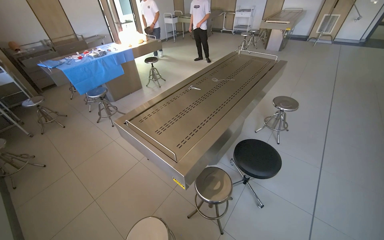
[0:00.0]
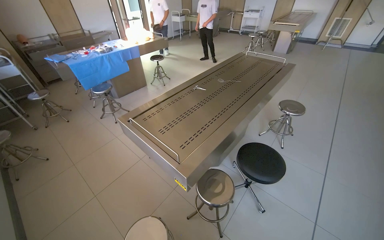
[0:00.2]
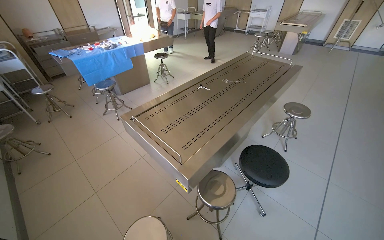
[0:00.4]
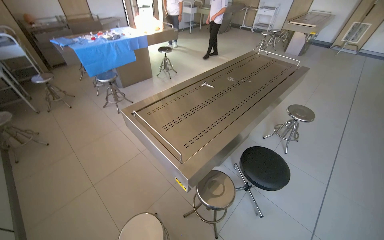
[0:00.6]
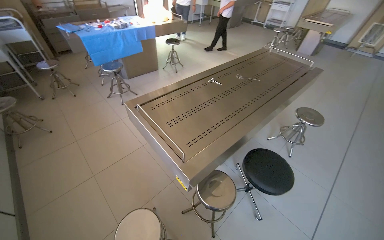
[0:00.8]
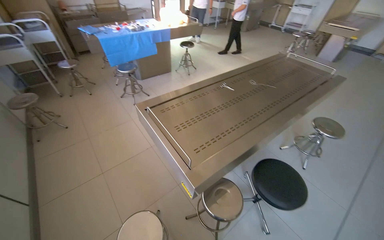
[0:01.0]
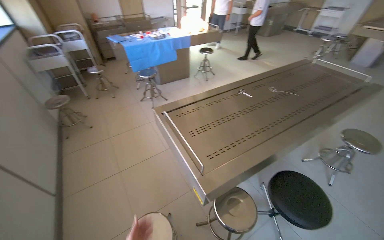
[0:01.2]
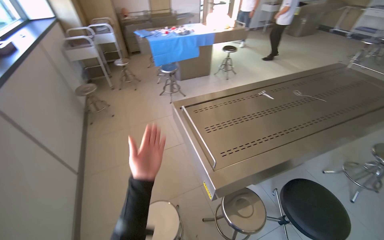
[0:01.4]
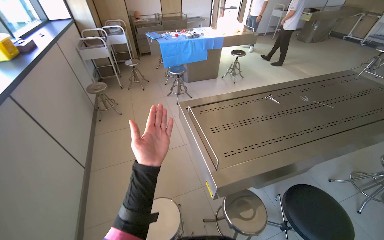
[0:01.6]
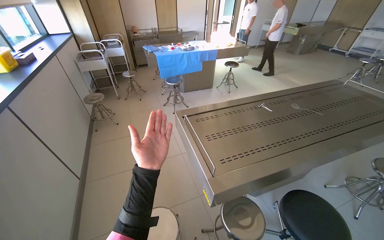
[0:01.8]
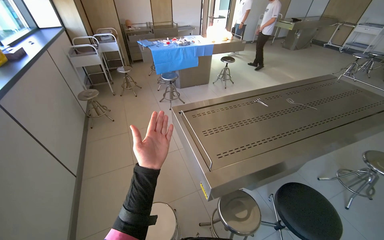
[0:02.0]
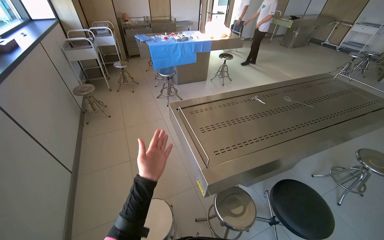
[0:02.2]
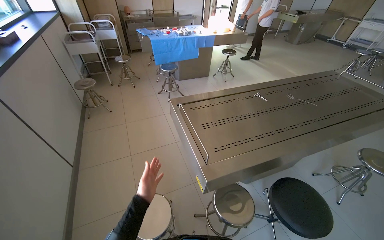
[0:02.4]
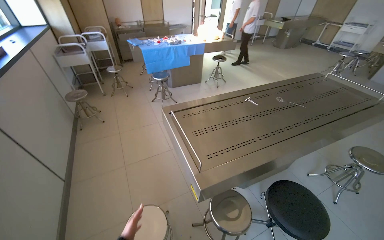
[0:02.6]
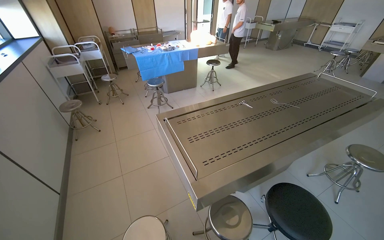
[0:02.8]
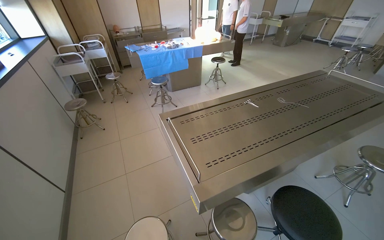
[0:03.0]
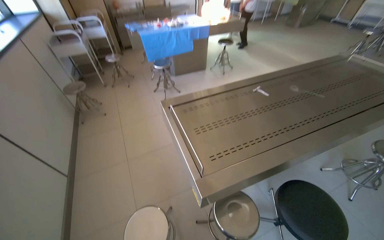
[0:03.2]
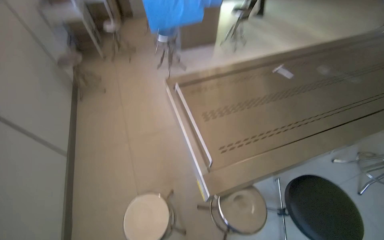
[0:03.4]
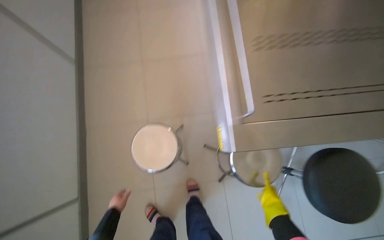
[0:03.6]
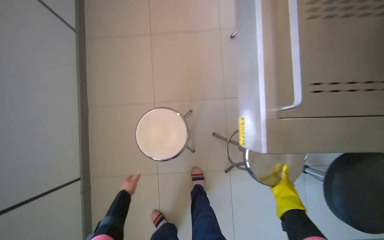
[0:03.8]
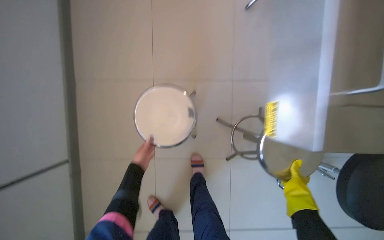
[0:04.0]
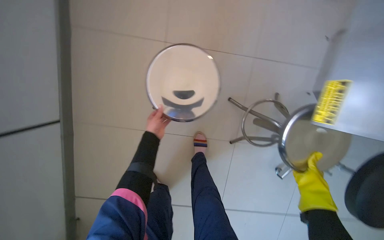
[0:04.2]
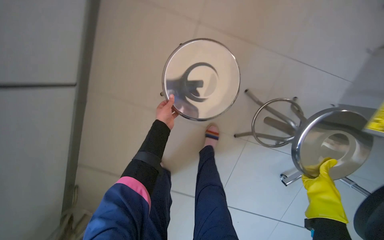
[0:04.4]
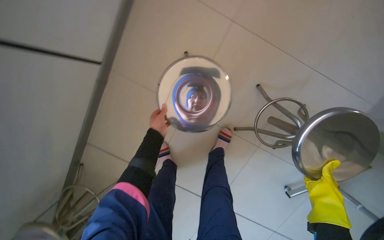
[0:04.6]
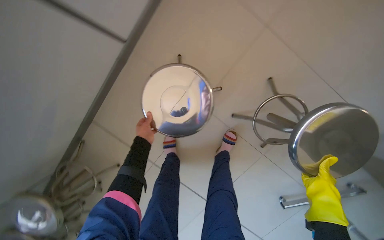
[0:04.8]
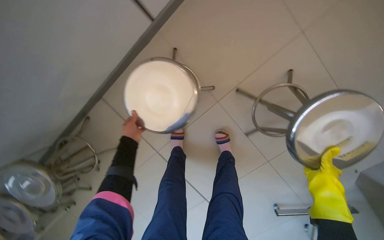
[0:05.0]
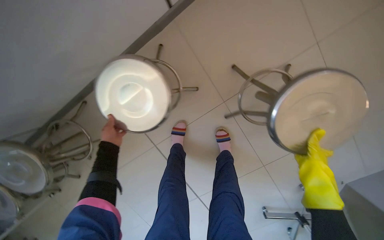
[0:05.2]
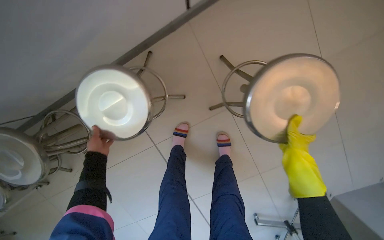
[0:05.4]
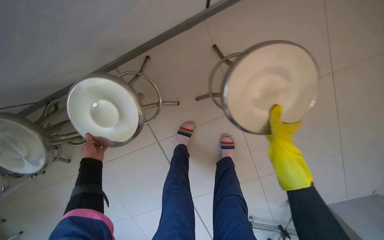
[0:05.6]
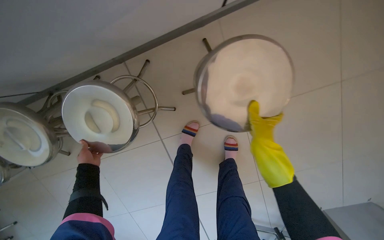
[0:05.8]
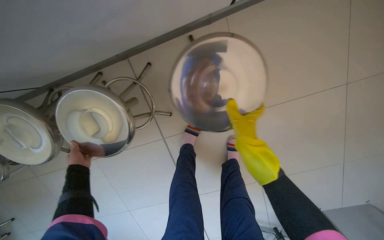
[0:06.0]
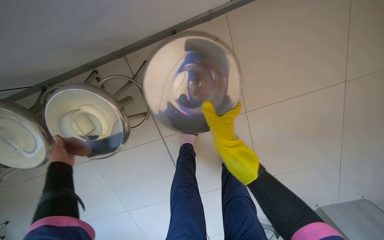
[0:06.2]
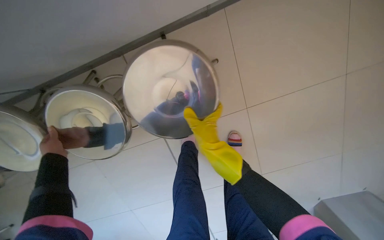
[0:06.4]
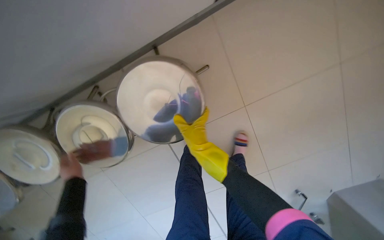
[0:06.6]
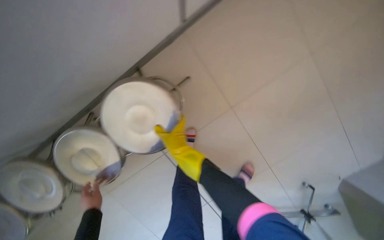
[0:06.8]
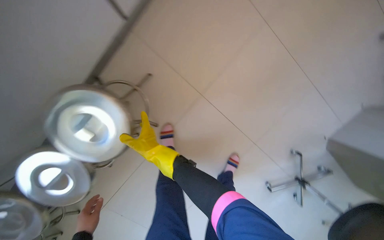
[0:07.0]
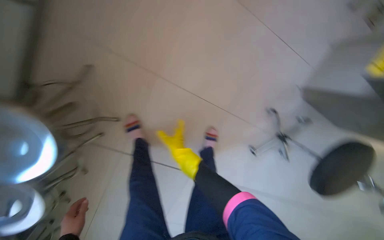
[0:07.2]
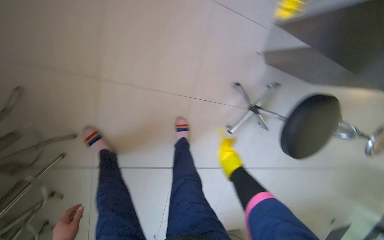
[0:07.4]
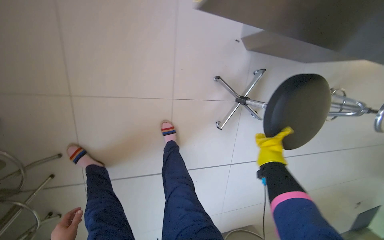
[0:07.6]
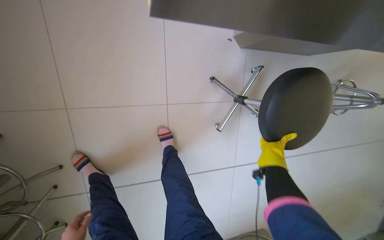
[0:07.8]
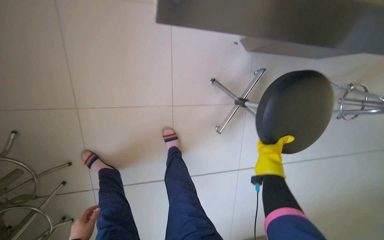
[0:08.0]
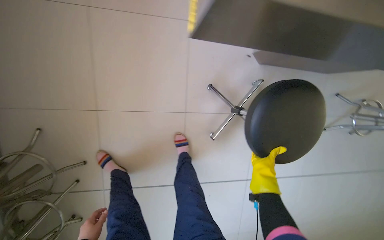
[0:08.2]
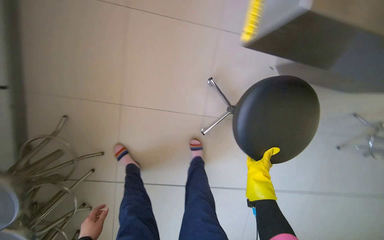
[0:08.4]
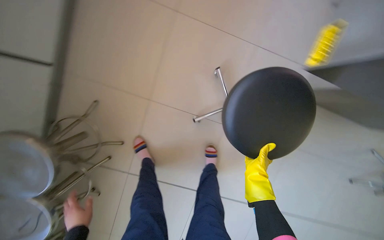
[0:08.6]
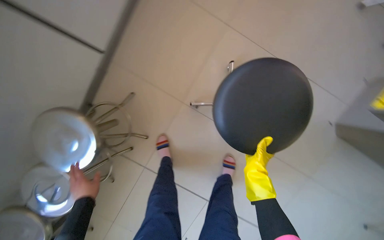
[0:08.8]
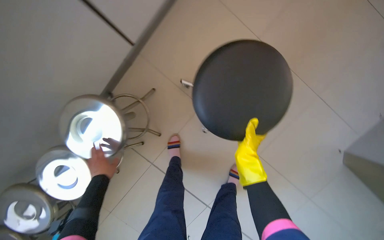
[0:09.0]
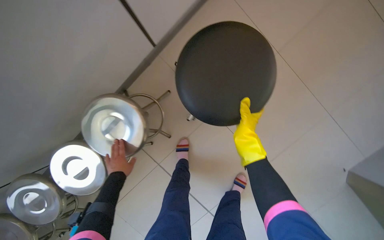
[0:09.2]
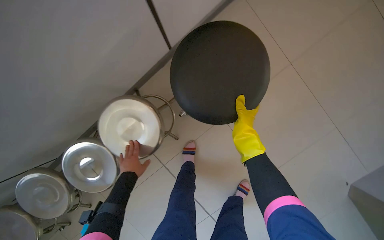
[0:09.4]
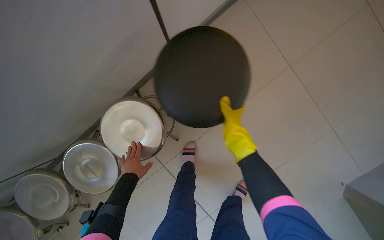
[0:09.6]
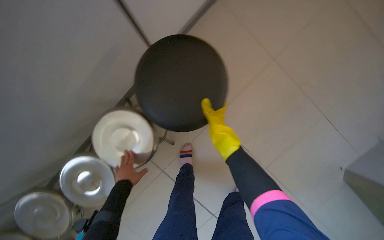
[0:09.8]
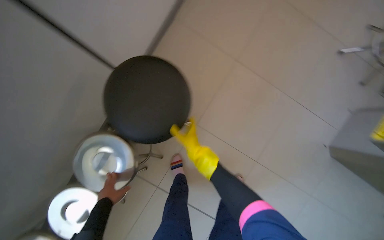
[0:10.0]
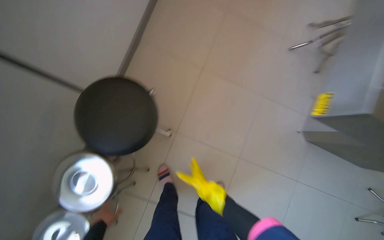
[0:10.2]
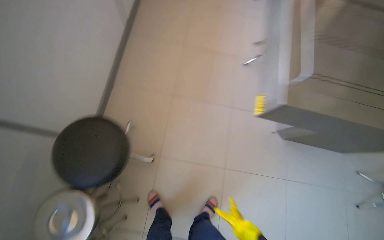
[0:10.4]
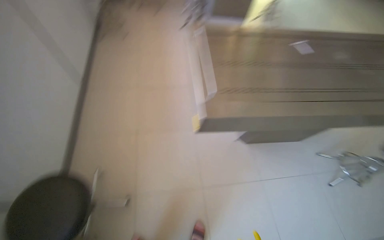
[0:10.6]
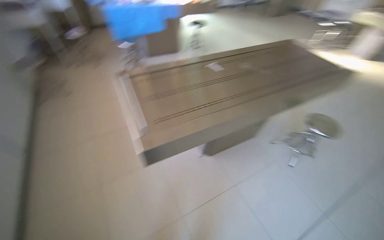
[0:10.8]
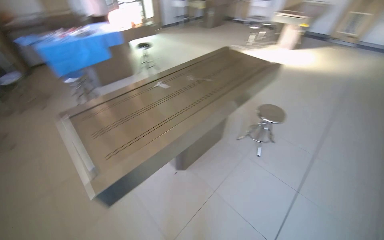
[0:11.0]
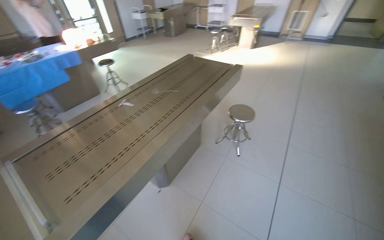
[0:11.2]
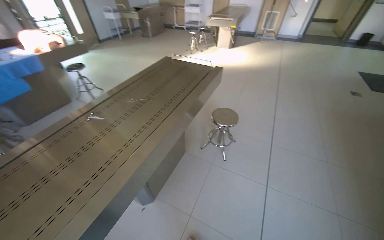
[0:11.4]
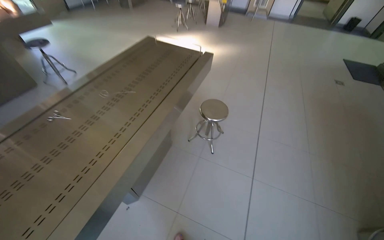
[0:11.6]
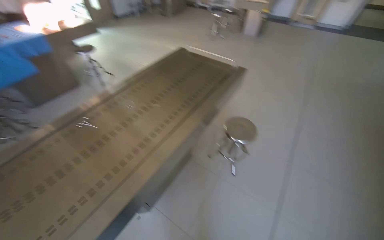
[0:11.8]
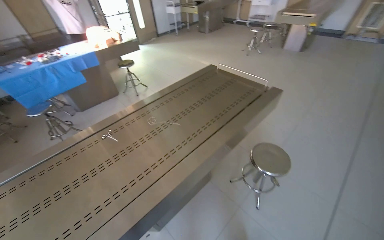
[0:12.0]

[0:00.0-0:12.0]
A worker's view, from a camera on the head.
Job: organizing items.
The whole recording: Stacking metal stools. The worker stacks metal stools in the room.
0:00.0 to 0:01.6: The wearer's head swings about 35 degrees to the left.
0:03.0 to 0:04.4: The head travels some 70 cm. The wearer looks some 60 degrees further downward. The scene turns approximately 35 degrees clockwise in the picture.
0:04.4 to 0:06.0: The camera is carried some 50 cm. The view swings approximately 30 degrees to the left. Everything in view rotates roughly 25 degrees counterclockwise.
0:06.0 to 0:07.6: The head travels approximately 70 cm. Everything in view rotates some 60 degrees counterclockwise.
0:07.6 to 0:09.0: The head travels roughly 40 cm. The head turns to the left by approximately 40 degrees.
0:09.0 to 0:10.4: The view tips upward by approximately 20 degrees. The scene rotates counterclockwise by some 30 degrees.
0:10.4 to 0:12.0: The camera travels roughly 1 m. The head rotates about 55 degrees to the right. The view tilts about 30 degrees upward.

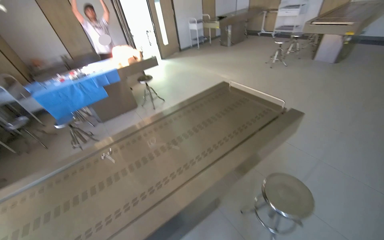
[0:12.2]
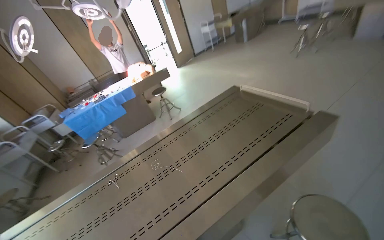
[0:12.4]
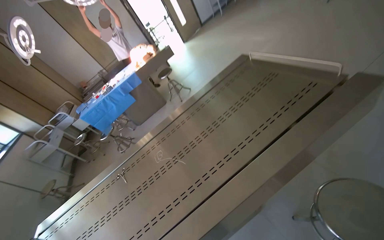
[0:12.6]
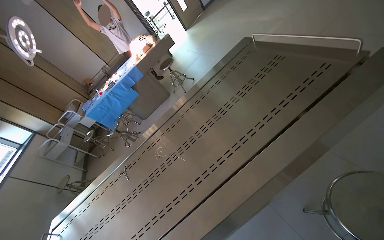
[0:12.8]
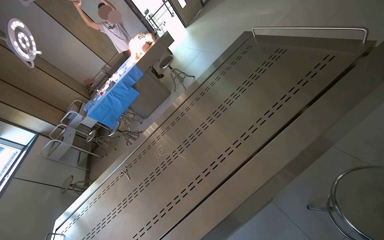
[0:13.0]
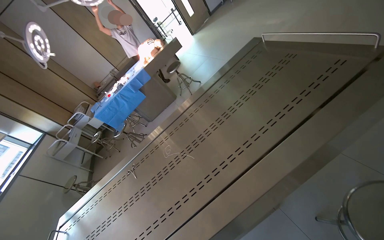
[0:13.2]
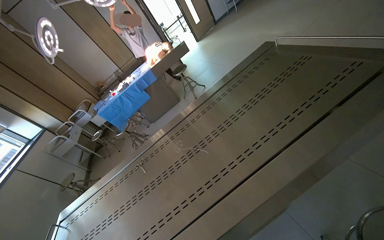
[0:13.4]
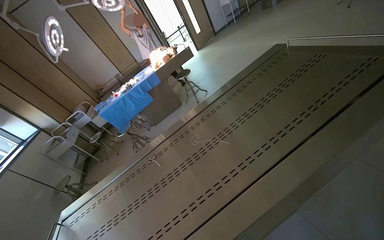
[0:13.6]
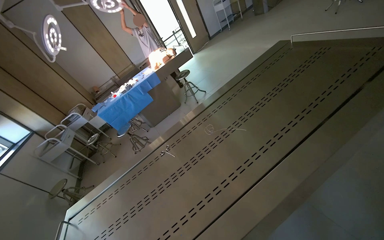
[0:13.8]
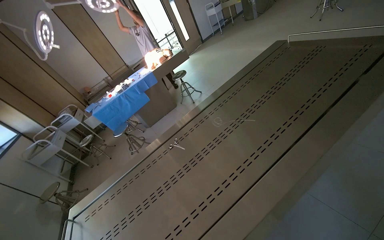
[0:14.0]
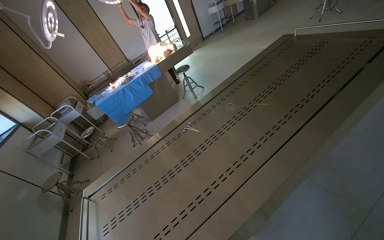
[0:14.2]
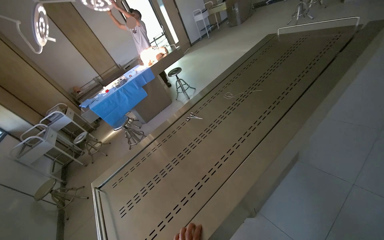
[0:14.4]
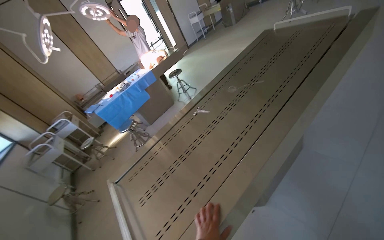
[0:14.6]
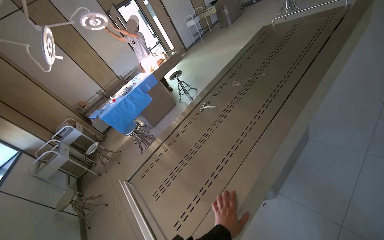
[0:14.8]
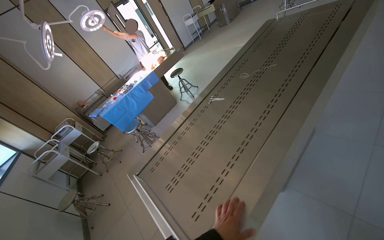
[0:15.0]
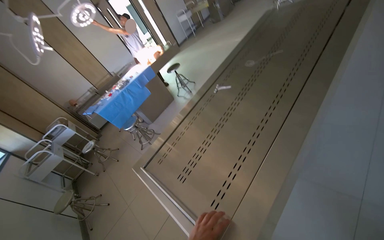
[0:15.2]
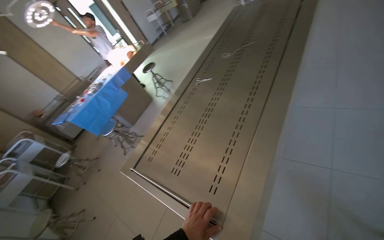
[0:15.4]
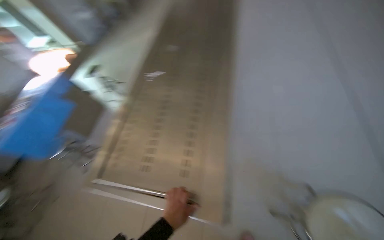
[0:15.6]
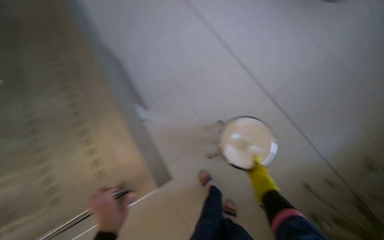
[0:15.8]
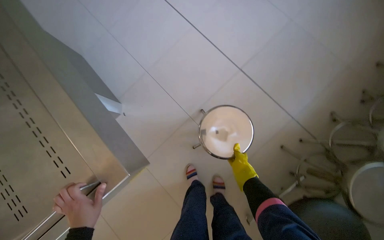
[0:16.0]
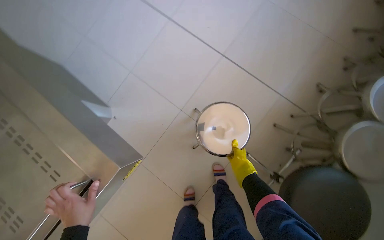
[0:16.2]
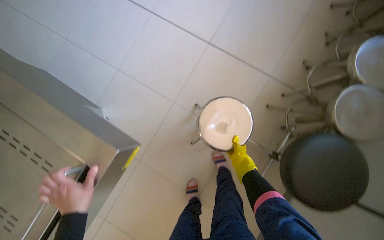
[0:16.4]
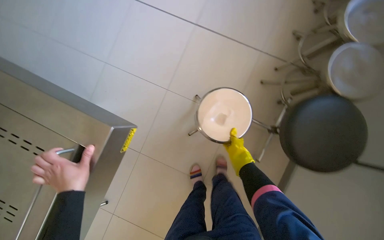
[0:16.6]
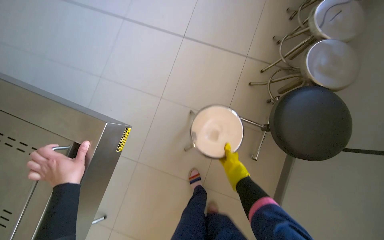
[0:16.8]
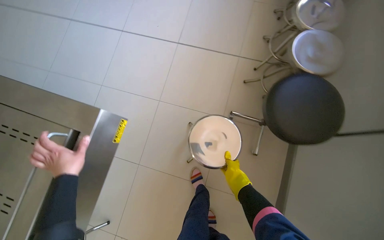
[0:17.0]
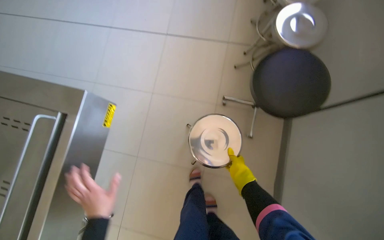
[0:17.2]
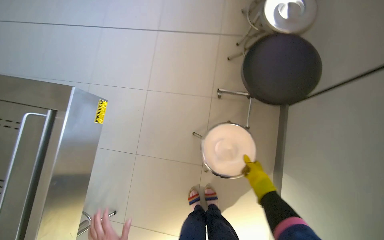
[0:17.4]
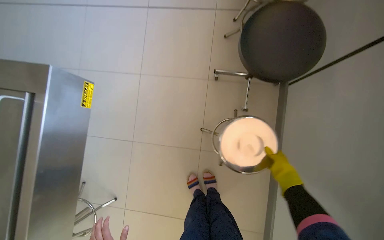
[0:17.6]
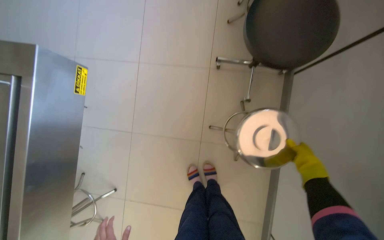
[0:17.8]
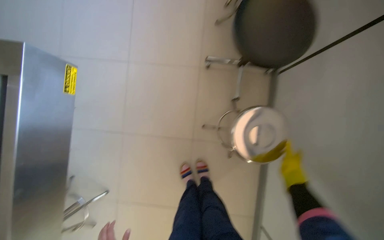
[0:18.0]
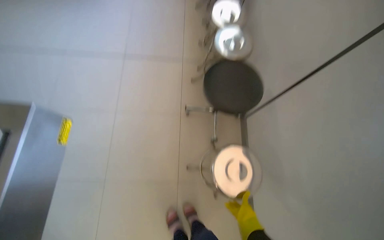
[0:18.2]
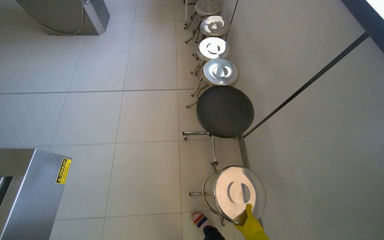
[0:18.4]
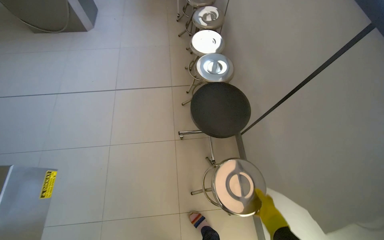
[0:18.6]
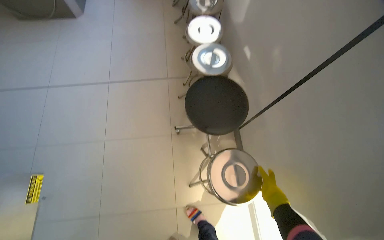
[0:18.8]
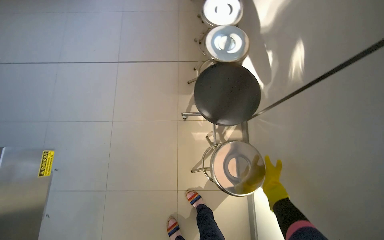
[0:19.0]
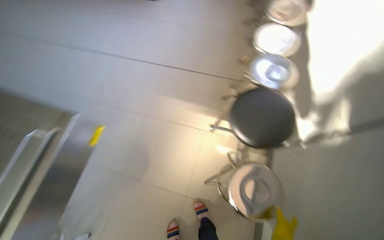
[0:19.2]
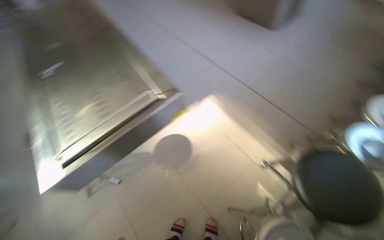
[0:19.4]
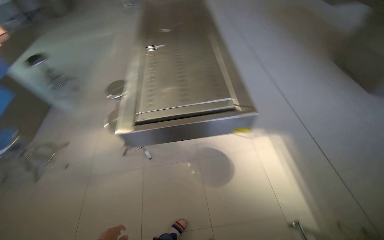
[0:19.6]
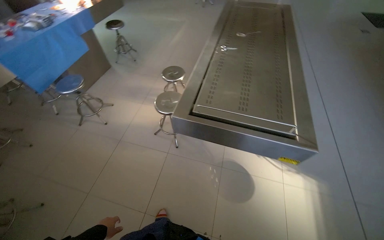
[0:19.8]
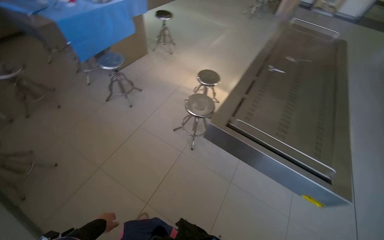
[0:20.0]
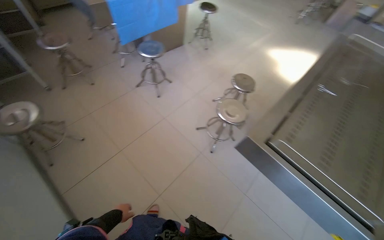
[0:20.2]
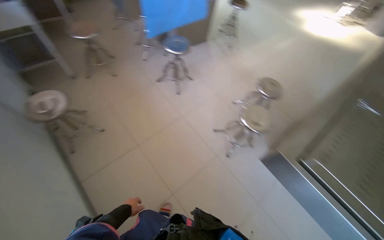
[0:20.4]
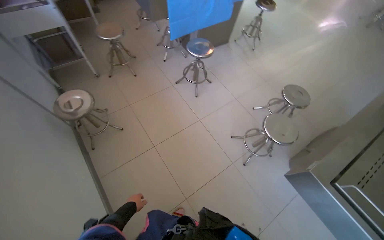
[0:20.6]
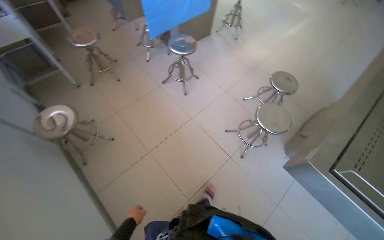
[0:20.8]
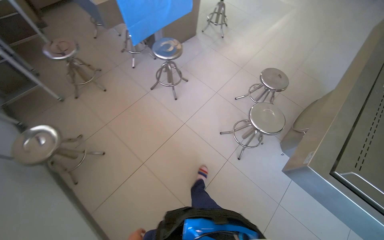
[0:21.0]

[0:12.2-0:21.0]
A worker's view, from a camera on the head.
Job: organizing items.
The whole recording: Stacking metal stools. The worker stacks metal stools in the room.
0:12.2 to 0:13.6: The camera is aimed approximately 20 degrees further to the left.
0:13.6 to 0:15.2: The camera travels some 90 cm. The head rotates some 20 degrees to the right.
0:15.2 to 0:16.6: The head travels roughly 40 cm. The head rotates some 100 degrees to the right. The view tips downward by roughly 15 degrees.
0:18.0 to 0:19.6: The wearer's head swings some 75 degrees to the left. The view tips upward by roughly 25 degrees.
0:19.6 to 0:21.0: The camera travels approximately 80 cm. The head rotates about 50 degrees to the left.
